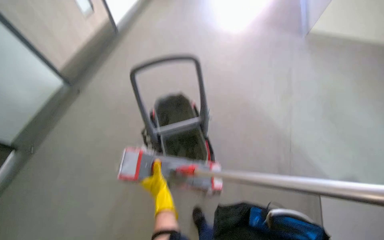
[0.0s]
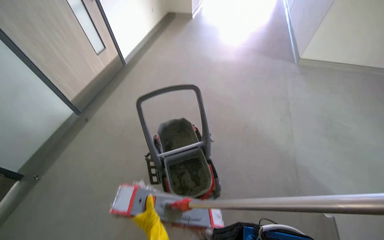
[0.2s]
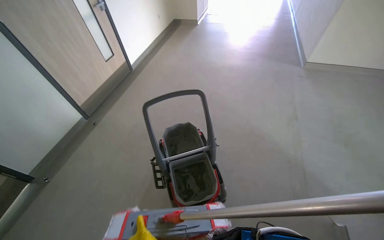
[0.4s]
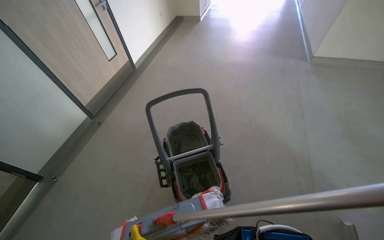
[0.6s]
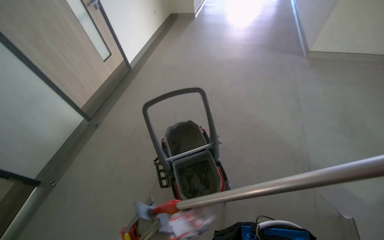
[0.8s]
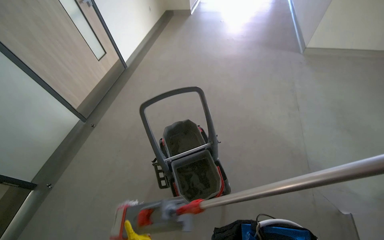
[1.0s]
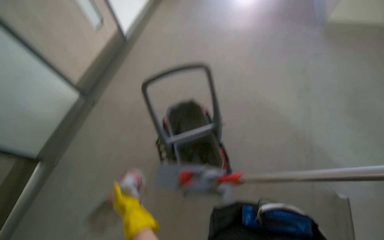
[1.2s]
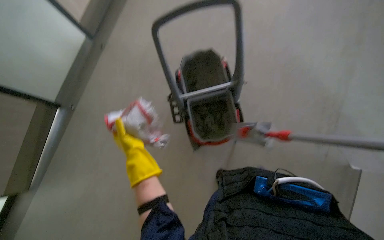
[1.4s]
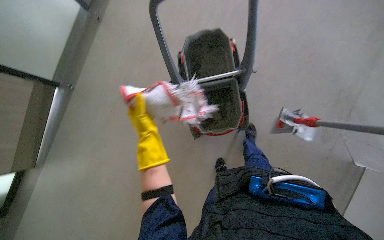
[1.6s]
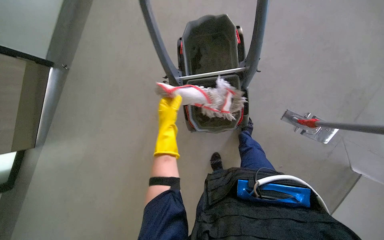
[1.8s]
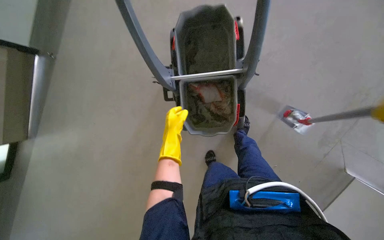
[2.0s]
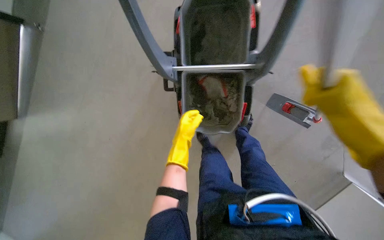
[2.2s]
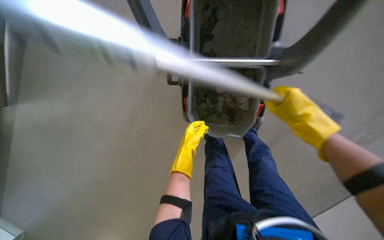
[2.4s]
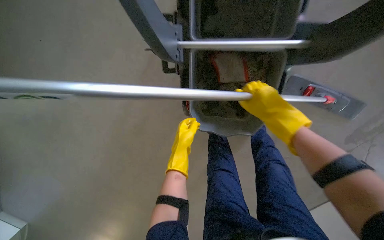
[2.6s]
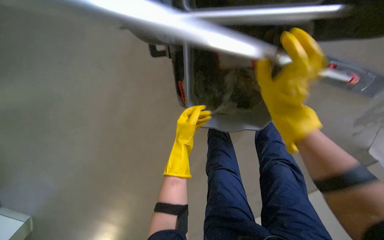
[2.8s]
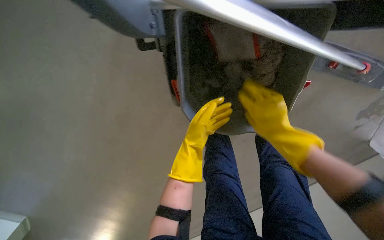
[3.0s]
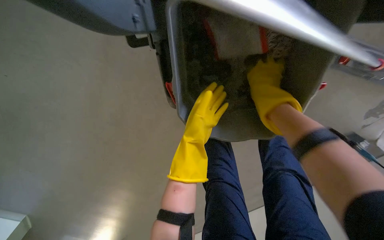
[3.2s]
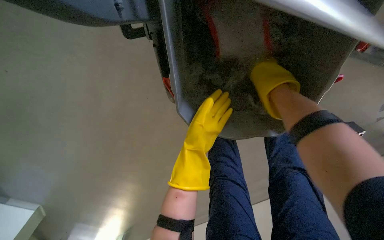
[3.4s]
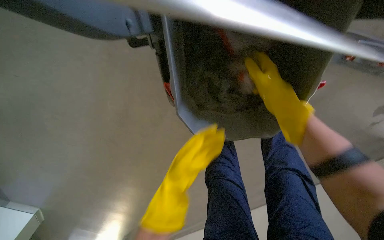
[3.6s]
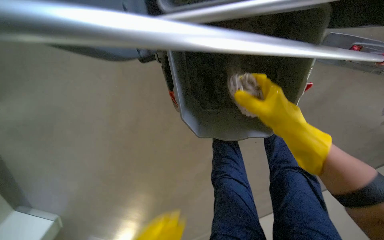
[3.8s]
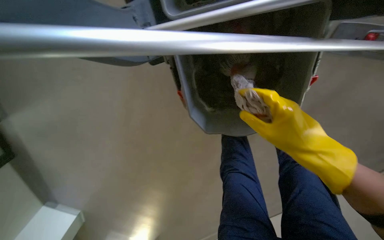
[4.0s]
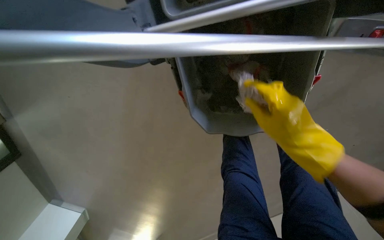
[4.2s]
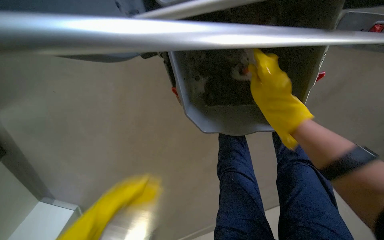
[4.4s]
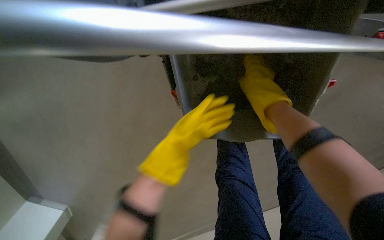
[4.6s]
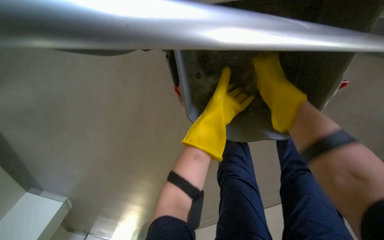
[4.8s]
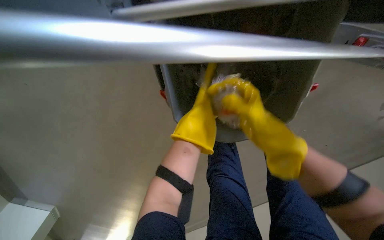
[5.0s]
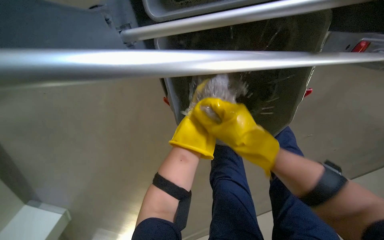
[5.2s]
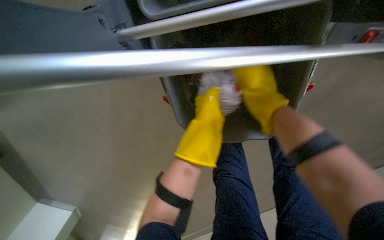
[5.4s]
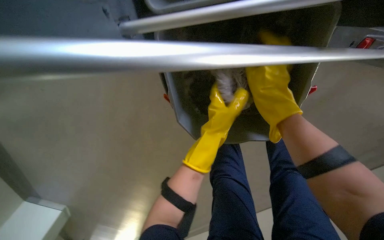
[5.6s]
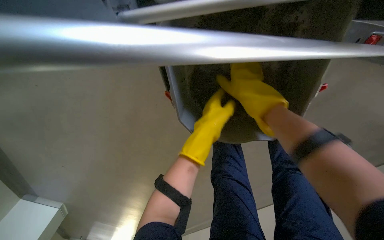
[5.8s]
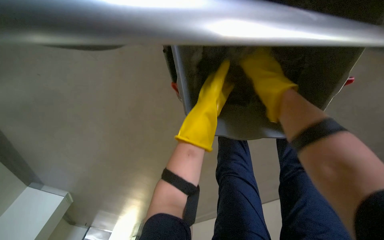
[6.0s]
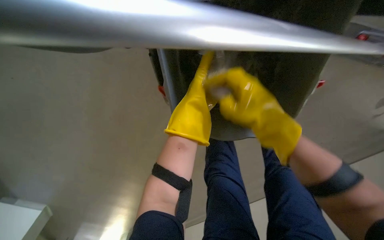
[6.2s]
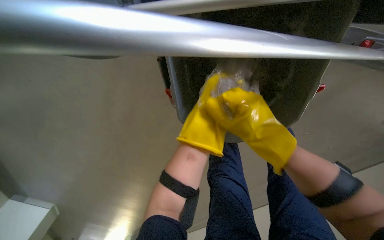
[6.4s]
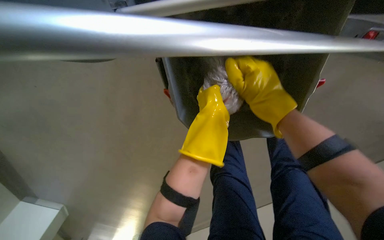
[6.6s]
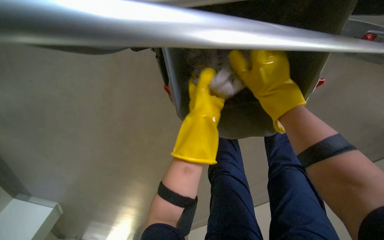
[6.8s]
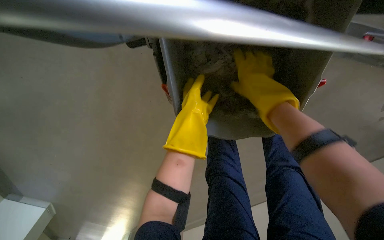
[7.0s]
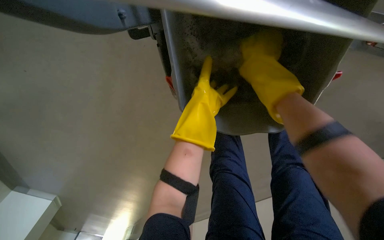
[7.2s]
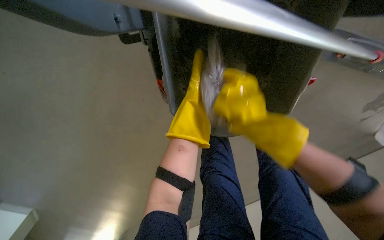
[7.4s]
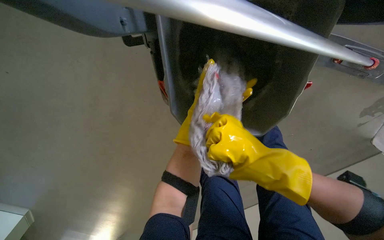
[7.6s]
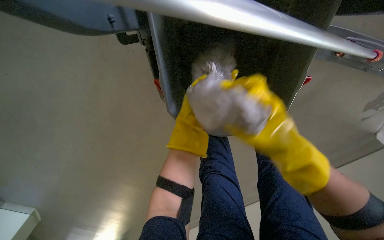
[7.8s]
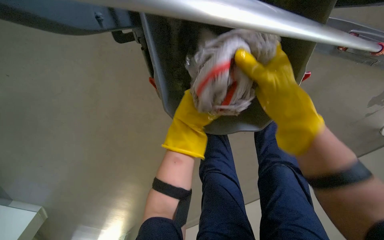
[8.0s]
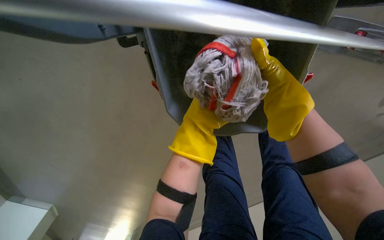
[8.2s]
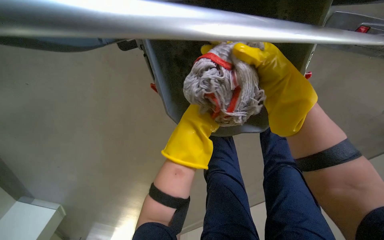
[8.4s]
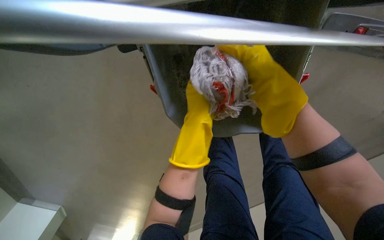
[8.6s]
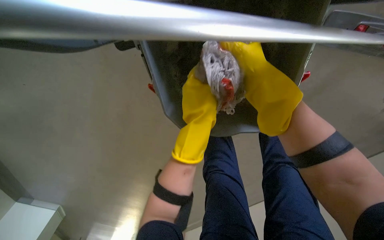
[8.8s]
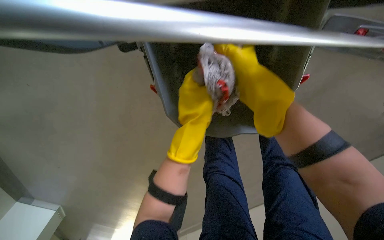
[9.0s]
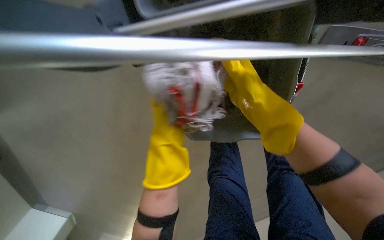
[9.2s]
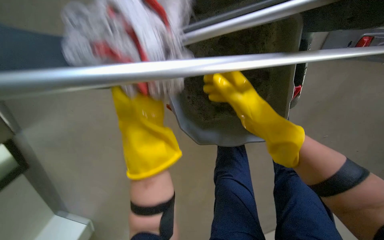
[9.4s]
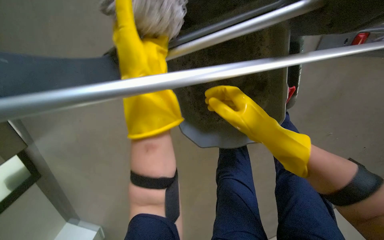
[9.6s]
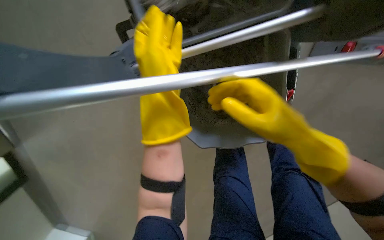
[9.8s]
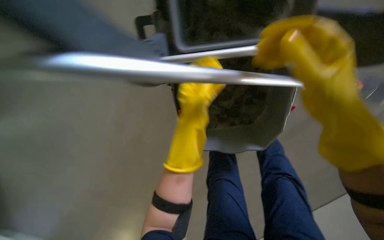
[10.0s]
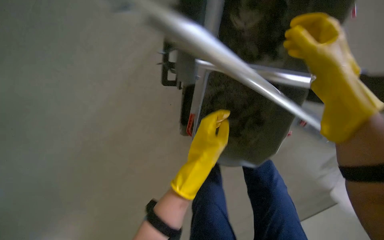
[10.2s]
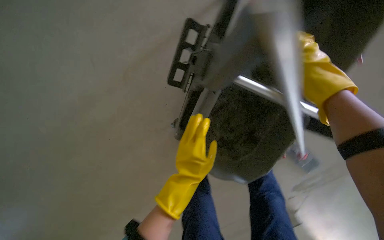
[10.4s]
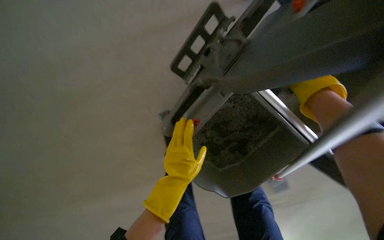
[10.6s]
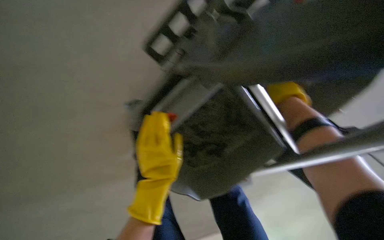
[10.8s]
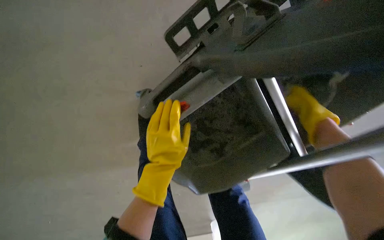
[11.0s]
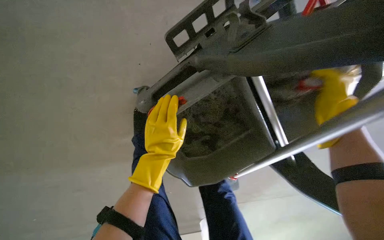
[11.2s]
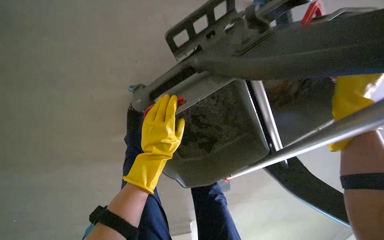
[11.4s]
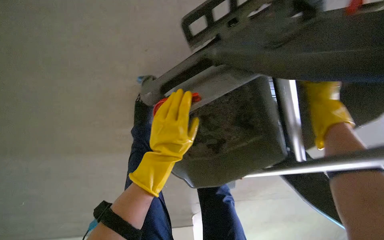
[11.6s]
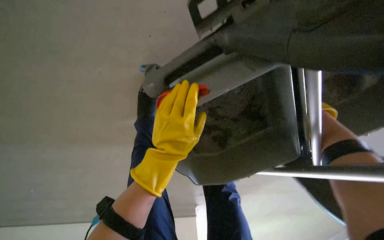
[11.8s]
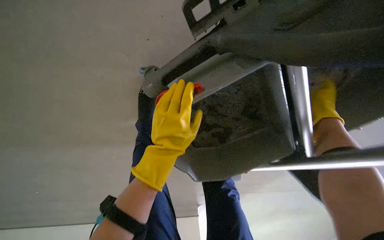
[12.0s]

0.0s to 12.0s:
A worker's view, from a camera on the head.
Job: preparing cleaning supplies.
The whole recording: Cleaning mop head. The worker removes the mop head from the handle and wrings it out in a bucket.
0.0s to 1.6s: The view tilts about 20 degrees downward.
1.6s to 3.0s: The view tips downward by about 20 degrees.
3.0s to 4.4s: The right hand moves up and down the picture over roughly 15 cm, changing direction 2 times.
4.4s to 6.0s: The right hand heads up the picture, covering about 10 cm.
6.0s to 7.6s: The right hand moves up and down the picture over about 20 cm, changing direction 2 times. The left hand is displaced down the picture by approximately 10 cm.
7.6s to 9.0s: The right hand is displaced up the picture and nearer to the camera by approximately 20 cm. Meanwhile the left hand moves nearer to the camera and up the picture, roughly 15 cm.
9.0s to 10.4s: The left hand heads down the picture, covering about 10 cm, and travels nearer to the camera and back again, roughly 25 cm each way; the right hand moves to the right, roughly 10 cm.
10.4s to 12.0s: The camera pitches downward, by some 15 degrees. The right hand goes nearer and farther, approximately 20 cm each way, reversing 2 times.

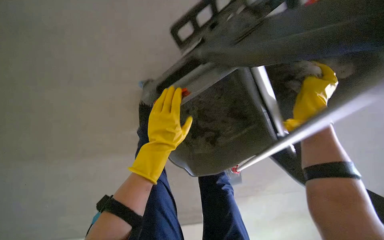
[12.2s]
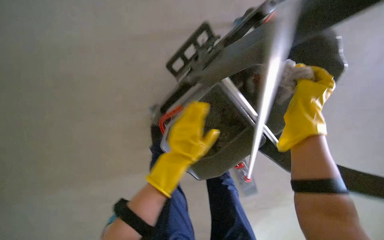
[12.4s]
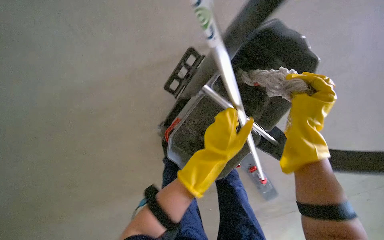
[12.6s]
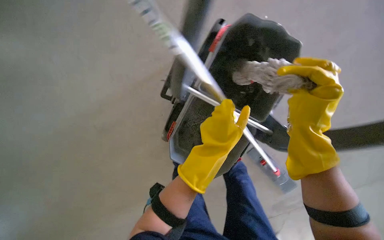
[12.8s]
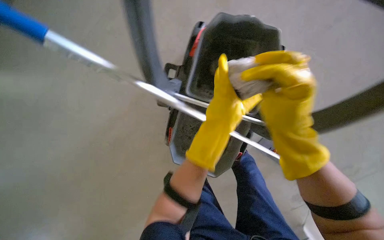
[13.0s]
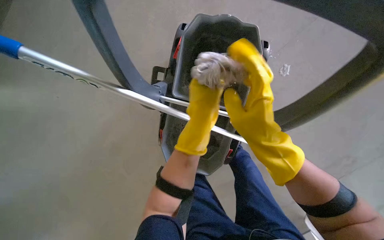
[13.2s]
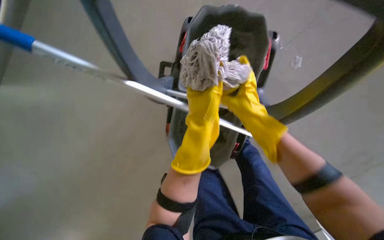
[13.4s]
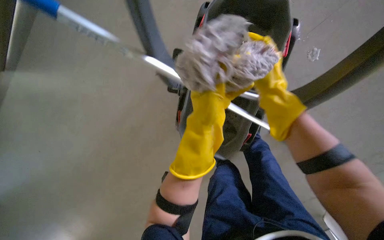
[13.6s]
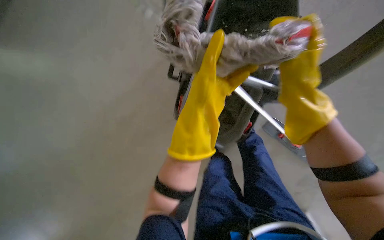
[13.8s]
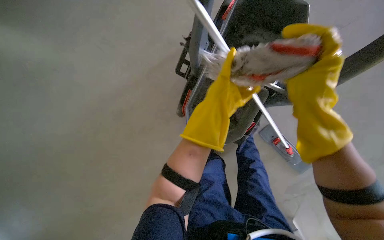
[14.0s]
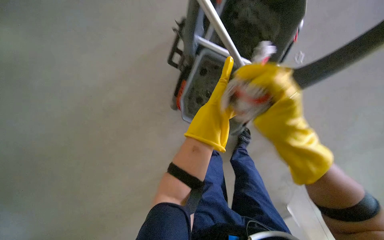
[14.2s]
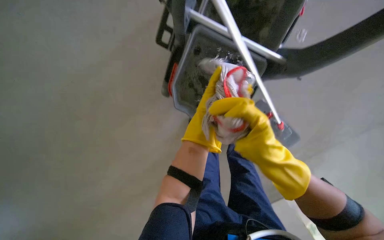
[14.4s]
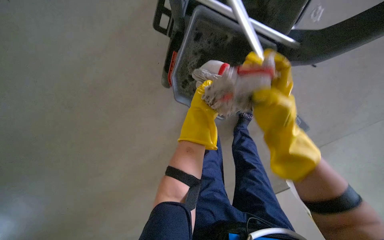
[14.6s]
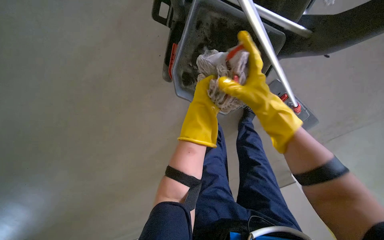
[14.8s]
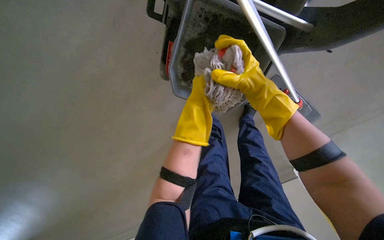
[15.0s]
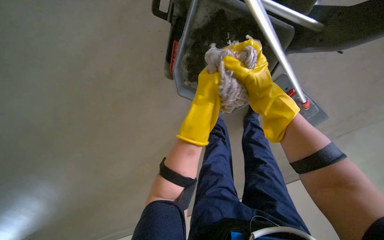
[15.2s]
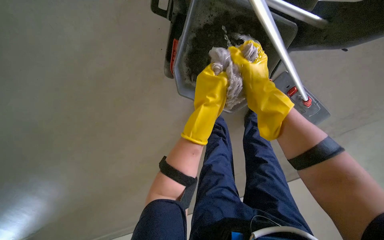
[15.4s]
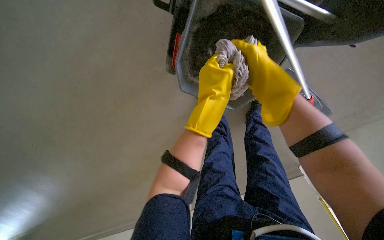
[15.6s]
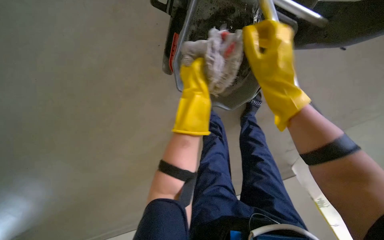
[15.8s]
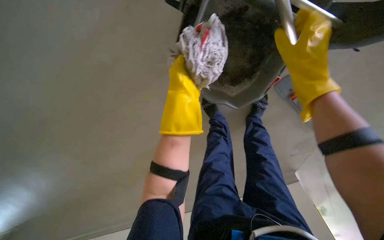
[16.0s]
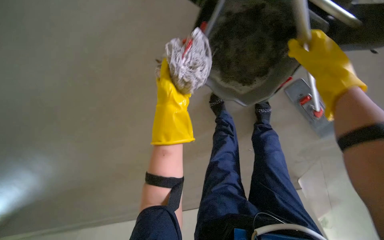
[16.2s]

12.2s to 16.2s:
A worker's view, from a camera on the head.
Job: preparing cleaning supplies.
The whole recording: Cleaning mop head. The worker removes the mop head from the handle and wrings it out in a bucket.
12.2s to 13.6s: The camera is aimed some 20 degrees further to the left.
13.6s to 14.8s: The right hand moves down the picture, some 15 cm.
14.8s to 16.2s: The right hand travels to the right and up the picture by roughly 15 cm.

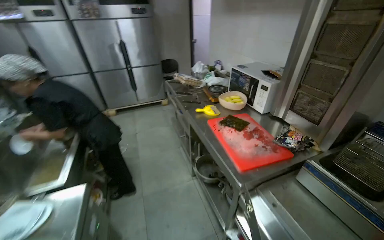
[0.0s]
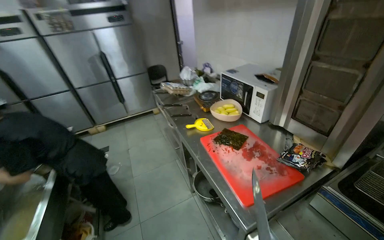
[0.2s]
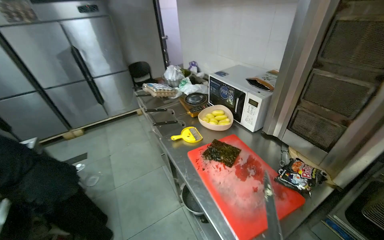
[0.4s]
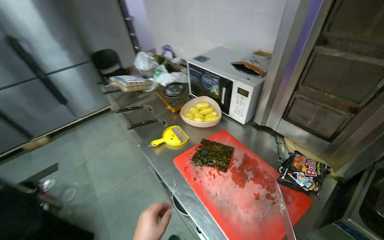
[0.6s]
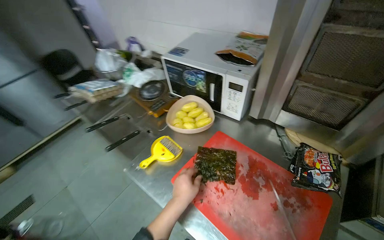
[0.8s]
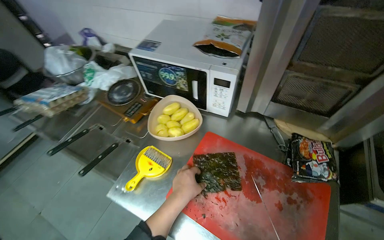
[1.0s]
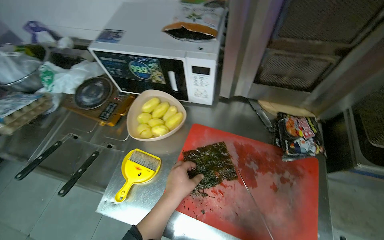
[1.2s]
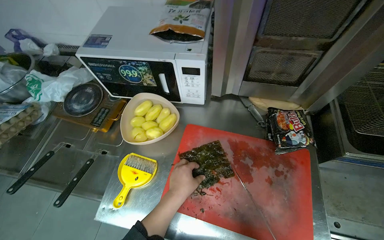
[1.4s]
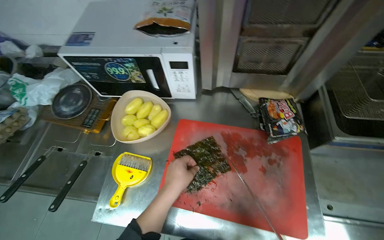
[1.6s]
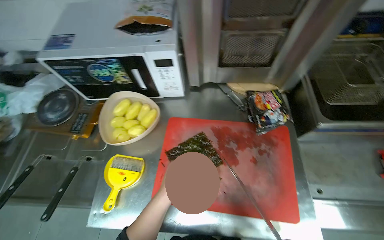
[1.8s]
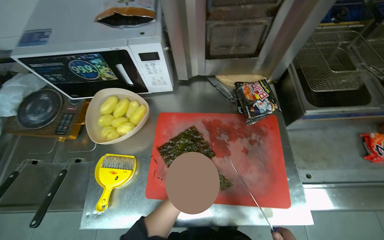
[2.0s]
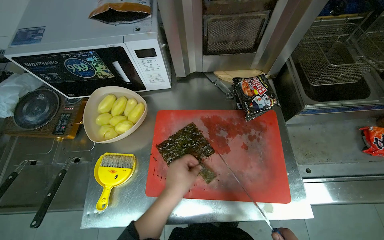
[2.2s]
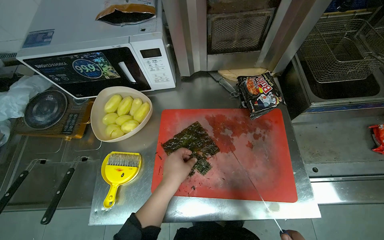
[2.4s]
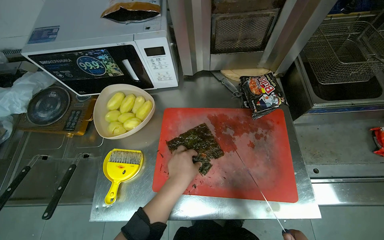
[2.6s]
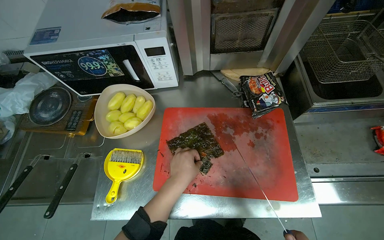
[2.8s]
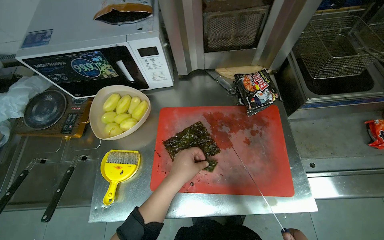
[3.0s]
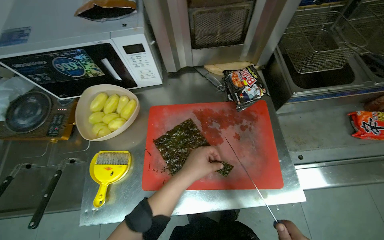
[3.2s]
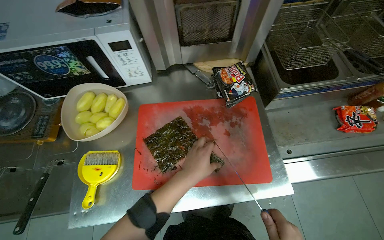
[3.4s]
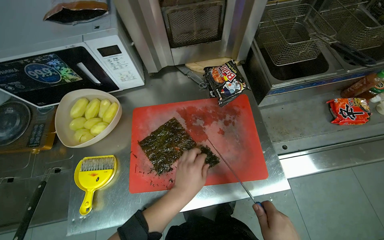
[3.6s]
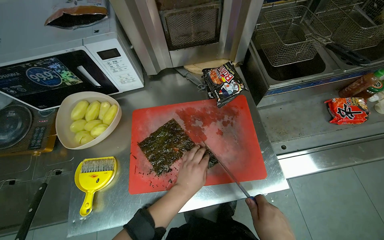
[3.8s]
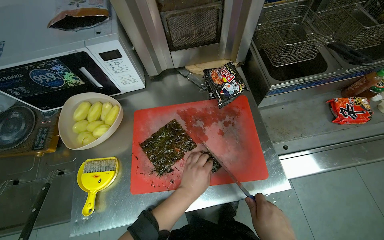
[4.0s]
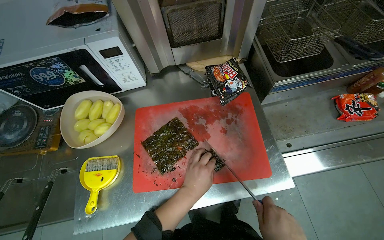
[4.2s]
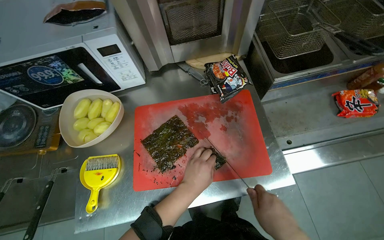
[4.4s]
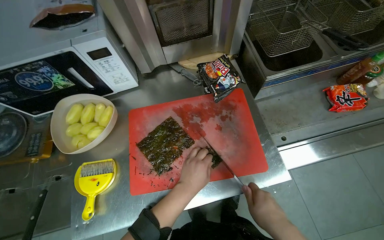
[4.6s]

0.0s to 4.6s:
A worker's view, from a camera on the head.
Job: preparing food.
The whole recording: Cutting seaweed on a board. The worker cuts a sheet of seaweed into smaller pieces on a red cutting board using a knife.
0.0s to 1.6s: The head travels about 90 cm. The head rotates about 60 degrees to the right. The view tips downward by roughly 25 degrees.
